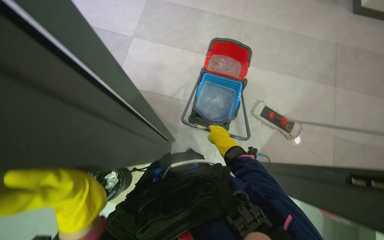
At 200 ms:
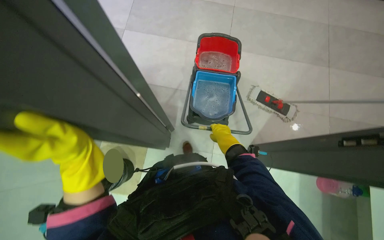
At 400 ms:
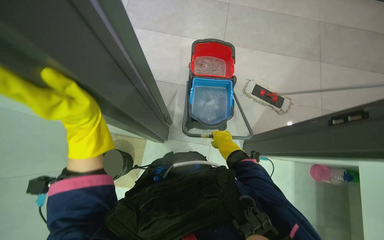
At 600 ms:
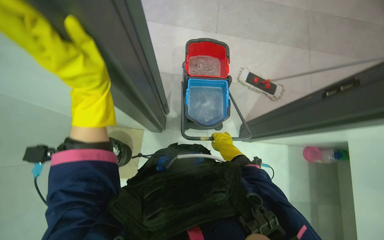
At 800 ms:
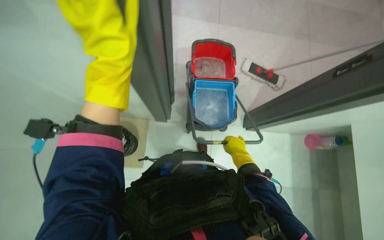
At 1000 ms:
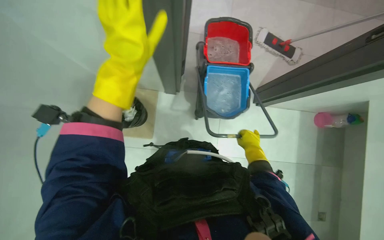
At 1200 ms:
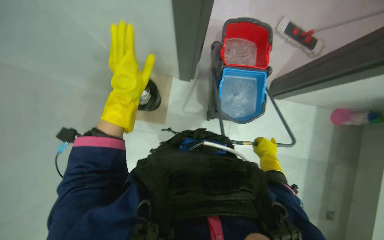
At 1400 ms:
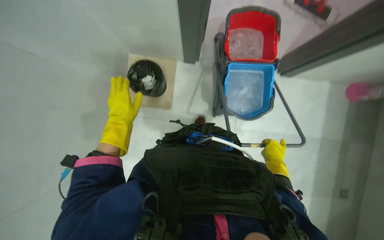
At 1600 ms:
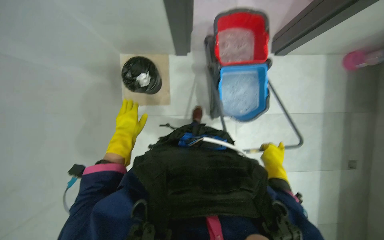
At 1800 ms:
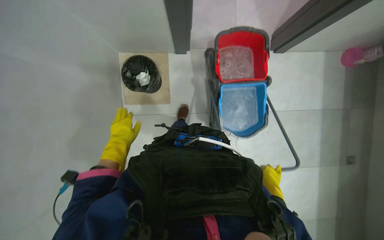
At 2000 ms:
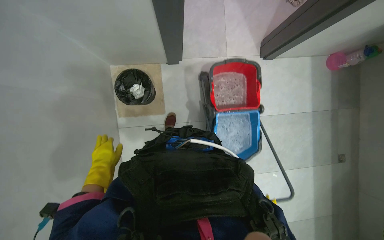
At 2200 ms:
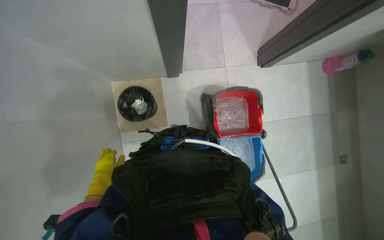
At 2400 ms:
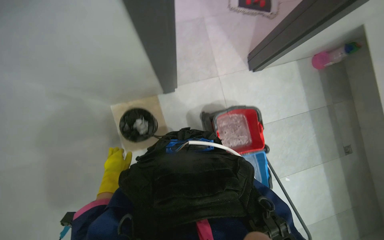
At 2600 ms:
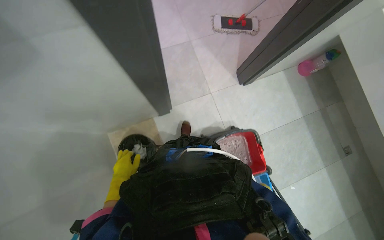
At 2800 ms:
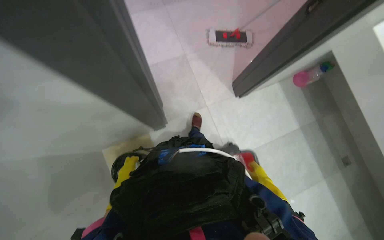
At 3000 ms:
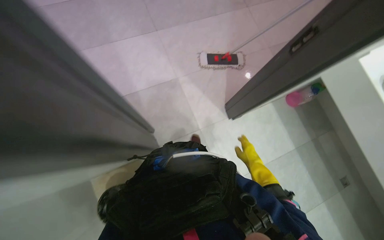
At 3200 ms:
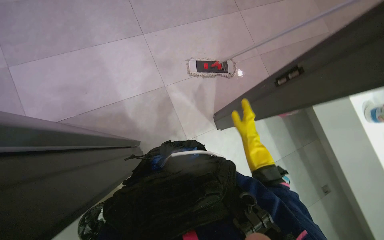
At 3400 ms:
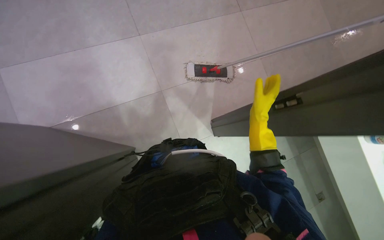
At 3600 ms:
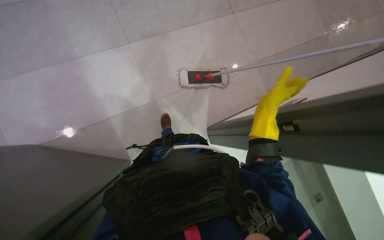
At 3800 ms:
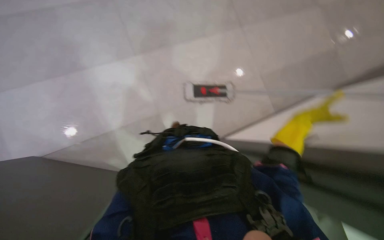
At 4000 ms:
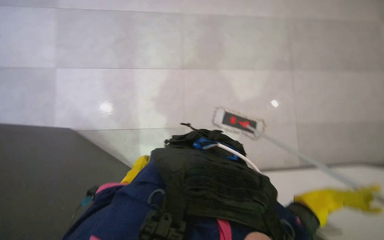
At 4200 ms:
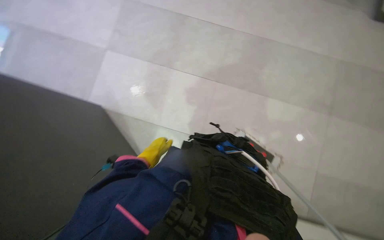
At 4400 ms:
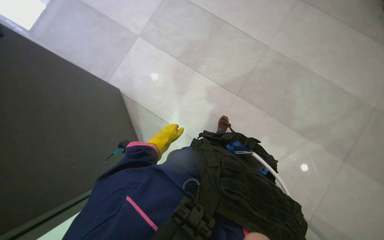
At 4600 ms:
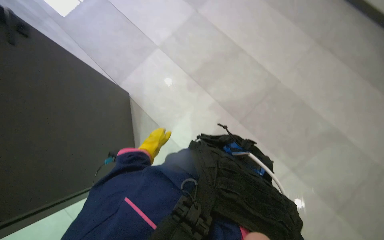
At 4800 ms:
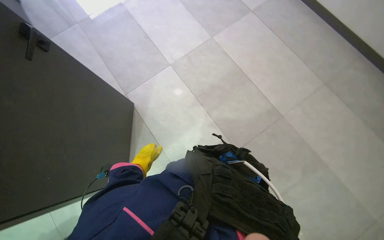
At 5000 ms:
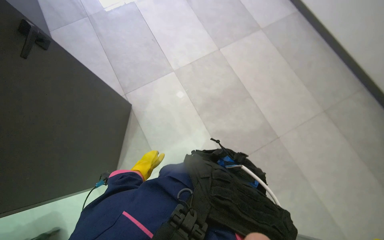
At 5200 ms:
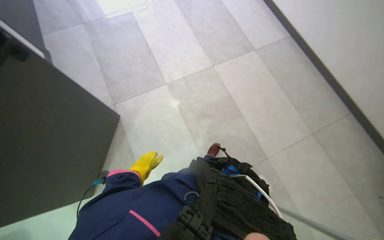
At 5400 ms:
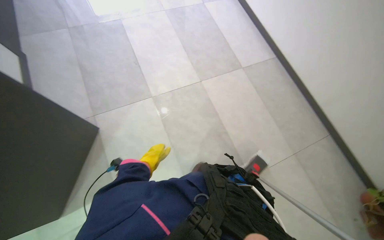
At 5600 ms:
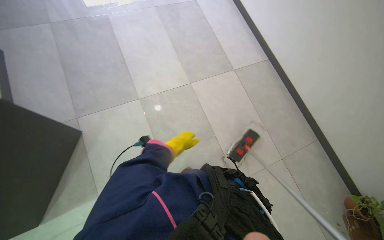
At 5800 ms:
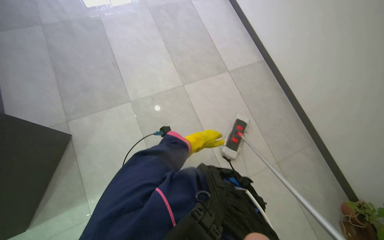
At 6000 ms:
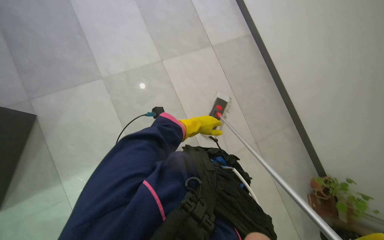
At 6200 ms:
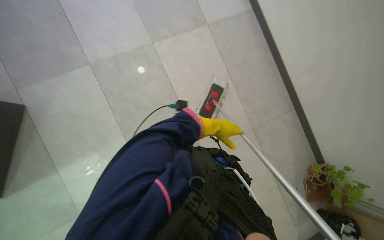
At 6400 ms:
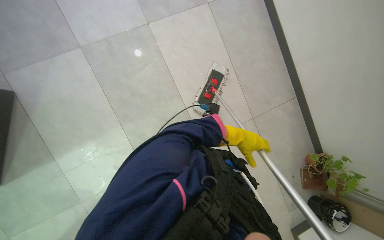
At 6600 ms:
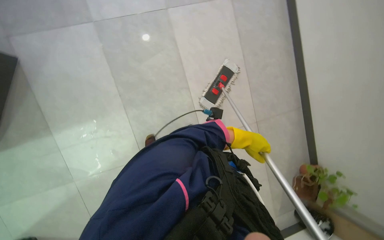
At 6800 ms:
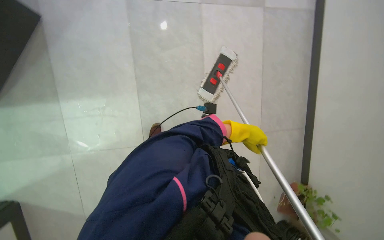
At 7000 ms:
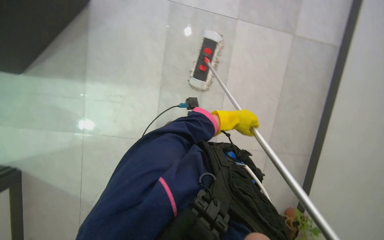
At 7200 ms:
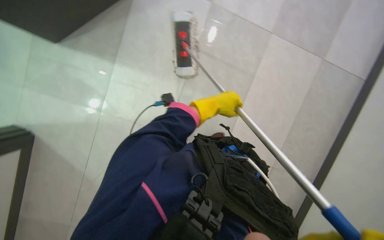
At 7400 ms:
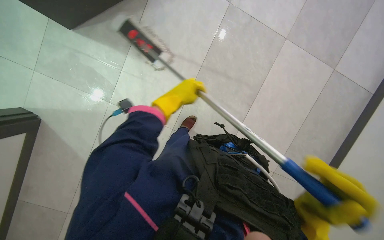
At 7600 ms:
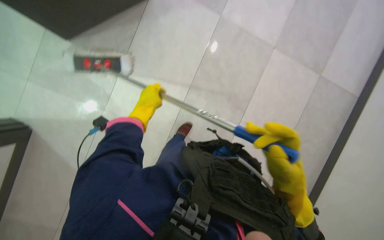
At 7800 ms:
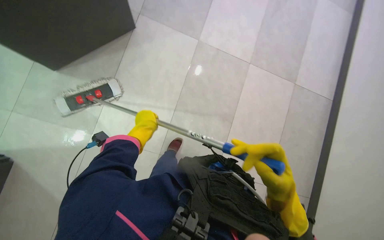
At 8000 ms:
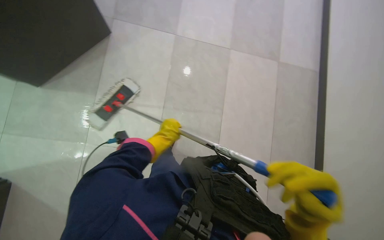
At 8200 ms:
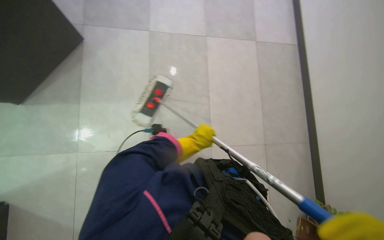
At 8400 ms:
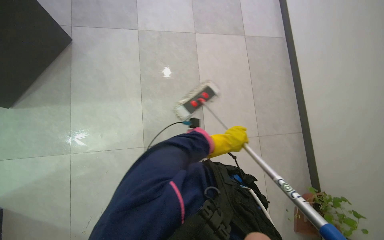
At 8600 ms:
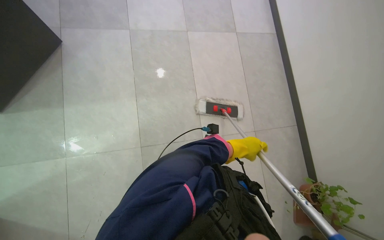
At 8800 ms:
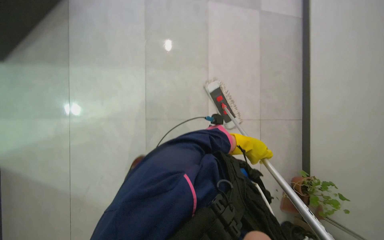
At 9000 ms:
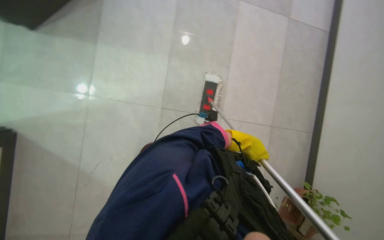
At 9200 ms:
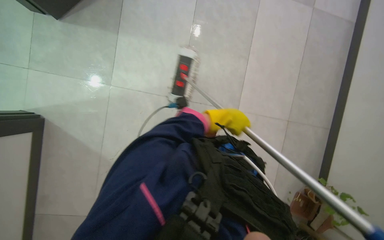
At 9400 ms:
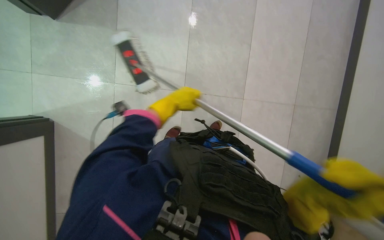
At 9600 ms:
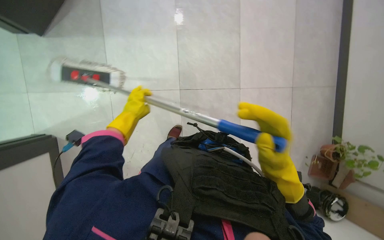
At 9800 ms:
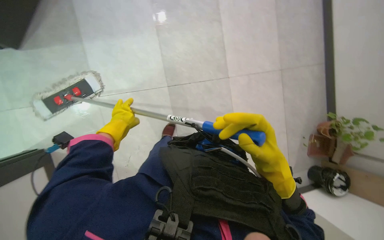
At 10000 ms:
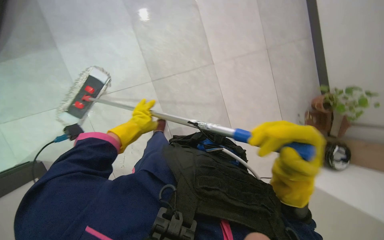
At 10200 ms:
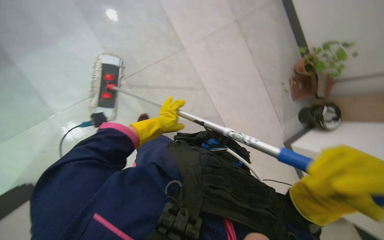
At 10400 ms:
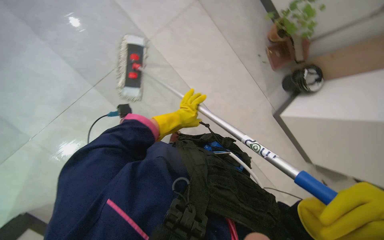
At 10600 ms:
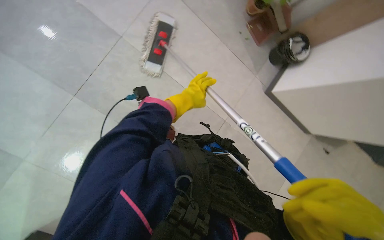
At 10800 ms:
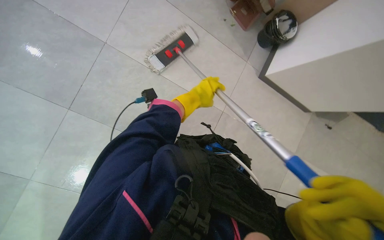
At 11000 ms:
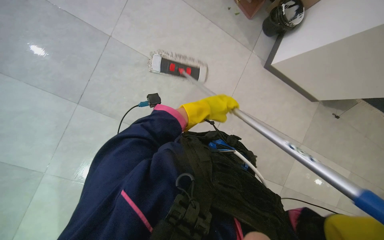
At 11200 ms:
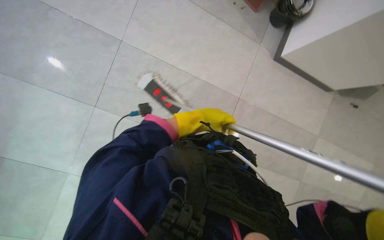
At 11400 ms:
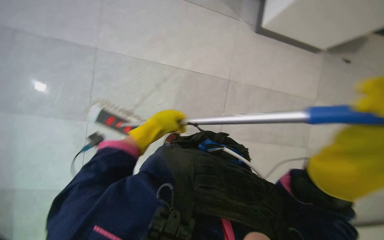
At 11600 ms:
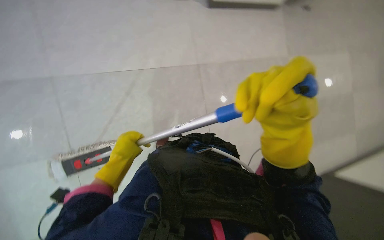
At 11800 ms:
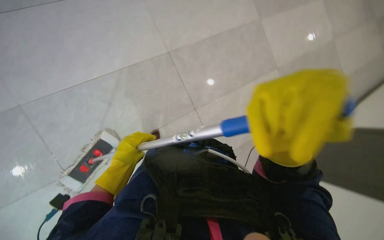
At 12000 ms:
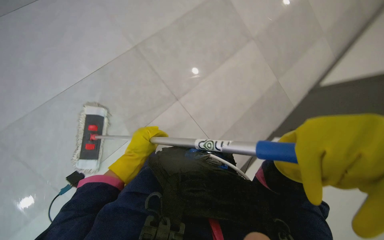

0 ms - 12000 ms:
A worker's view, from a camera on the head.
Job: mopping floor.
The whole recording: Mopping floor. The worker mops the floor with a mop and bucket.
1600 ms - 3000 ms: The view tilts some 20 degrees upward. The right hand travels down the picture and back again, roughly 10 cm each way.
3000 ms - 4400 ms: The head rotates roughly 55 degrees to the left.
4400 ms - 6000 ms: The camera sweeps to the right, by about 20 degrees. The camera pitches upward, by approximately 20 degrees. The scene turns about 25 degrees clockwise in the picture.
6000 ms - 7600 ms: The scene rotates clockwise by approximately 50 degrees.
7600 ms - 9000 ms: The left hand travels to the right and farther from the camera by roughly 35 cm.
9000 ms - 10400 ms: The view tips downward by approximately 20 degrees. The scene turns approximately 55 degrees counterclockwise in the picture.
10400 ms - 12000 ms: The view tips downward by about 15 degrees. Everything in view rotates about 60 degrees counterclockwise.

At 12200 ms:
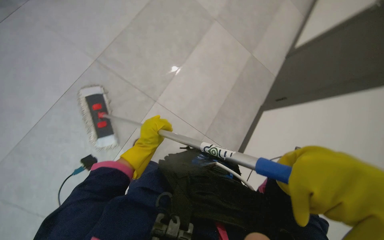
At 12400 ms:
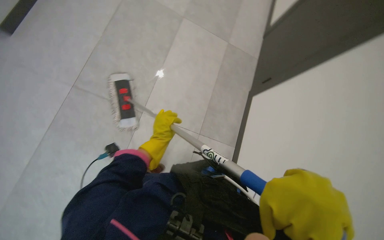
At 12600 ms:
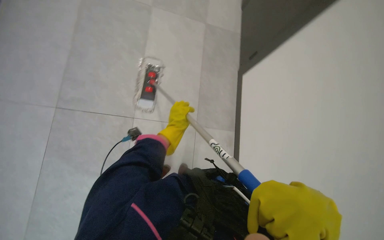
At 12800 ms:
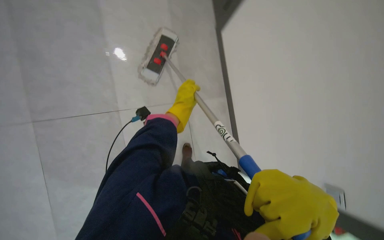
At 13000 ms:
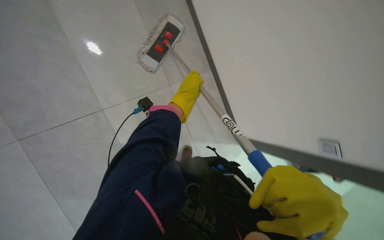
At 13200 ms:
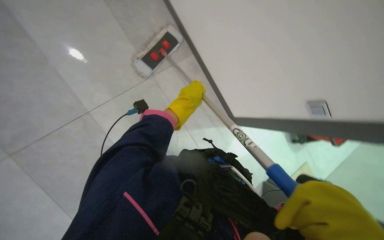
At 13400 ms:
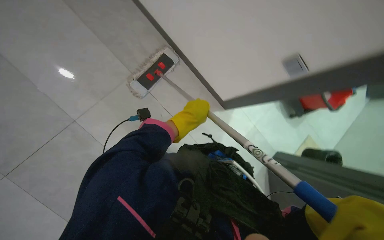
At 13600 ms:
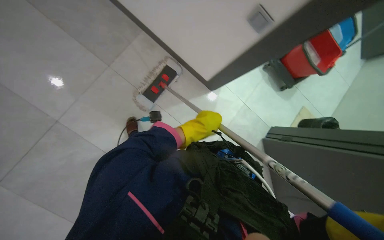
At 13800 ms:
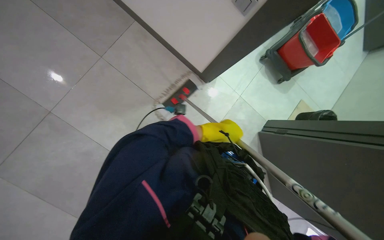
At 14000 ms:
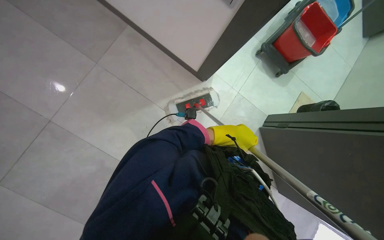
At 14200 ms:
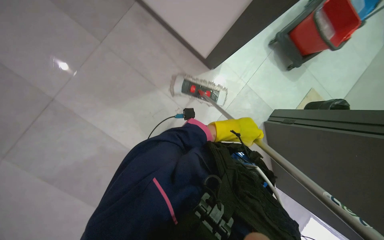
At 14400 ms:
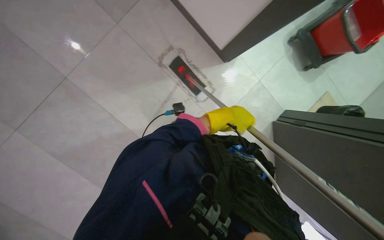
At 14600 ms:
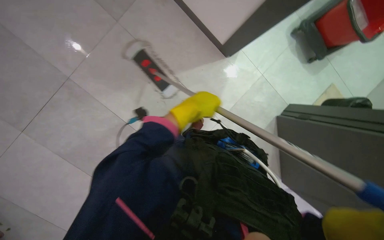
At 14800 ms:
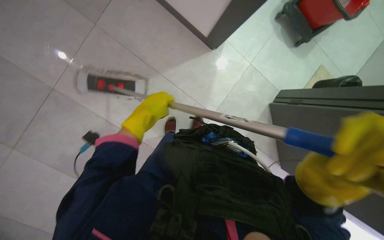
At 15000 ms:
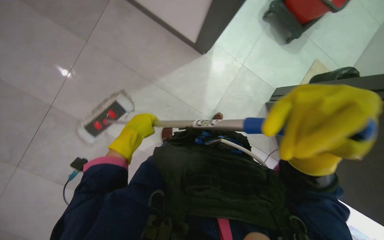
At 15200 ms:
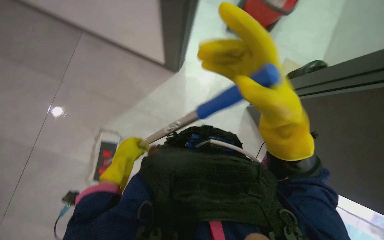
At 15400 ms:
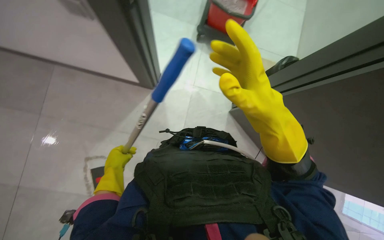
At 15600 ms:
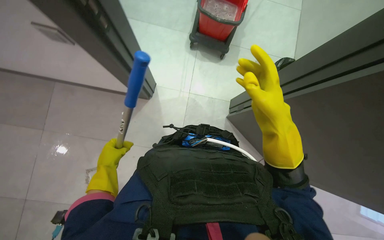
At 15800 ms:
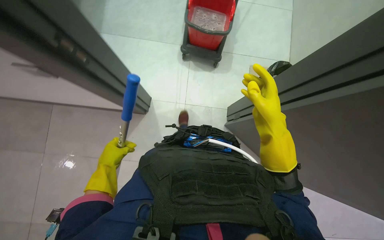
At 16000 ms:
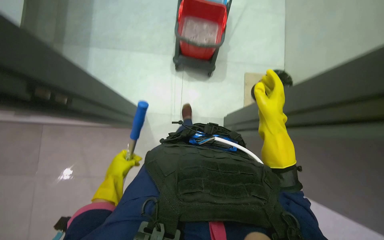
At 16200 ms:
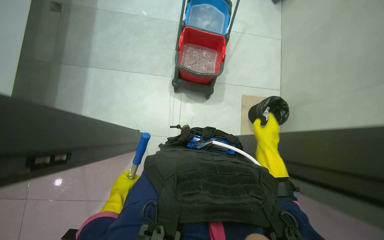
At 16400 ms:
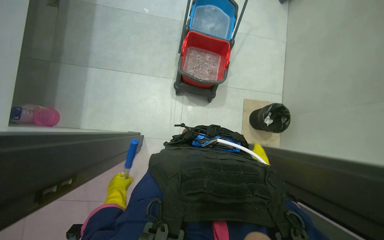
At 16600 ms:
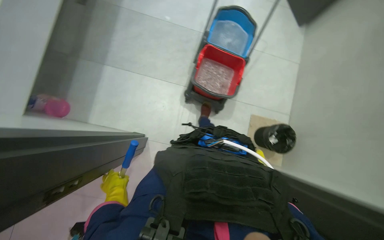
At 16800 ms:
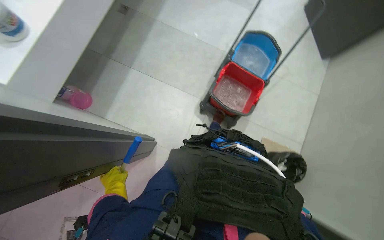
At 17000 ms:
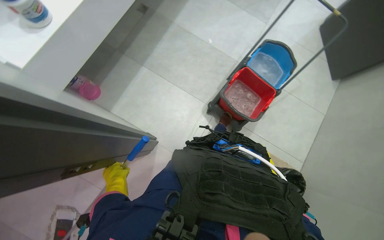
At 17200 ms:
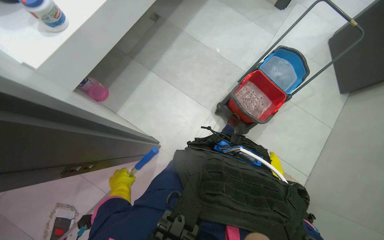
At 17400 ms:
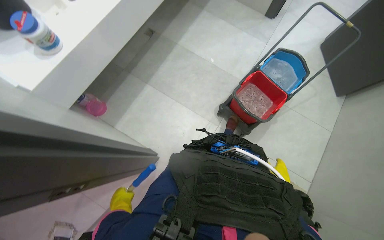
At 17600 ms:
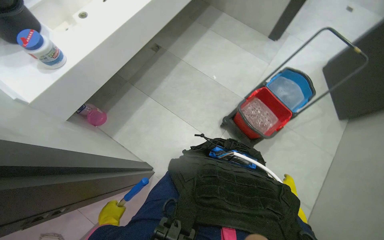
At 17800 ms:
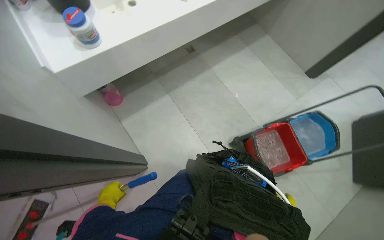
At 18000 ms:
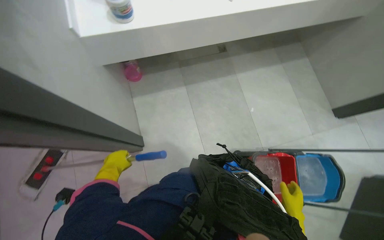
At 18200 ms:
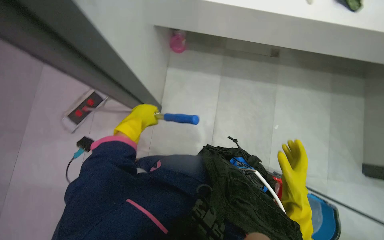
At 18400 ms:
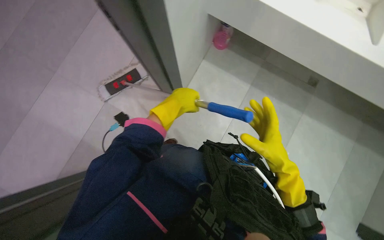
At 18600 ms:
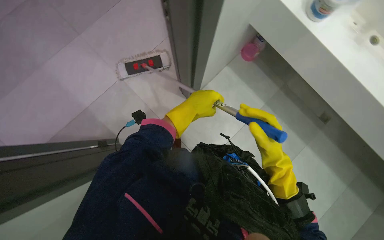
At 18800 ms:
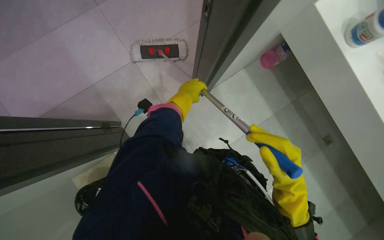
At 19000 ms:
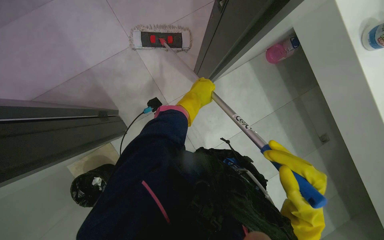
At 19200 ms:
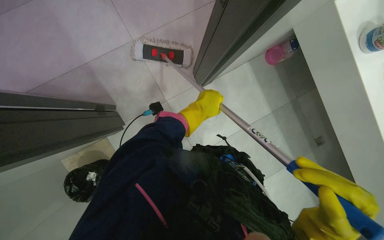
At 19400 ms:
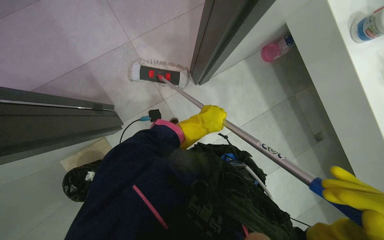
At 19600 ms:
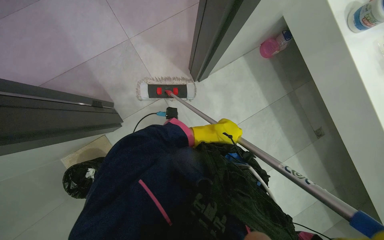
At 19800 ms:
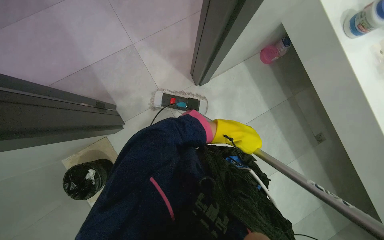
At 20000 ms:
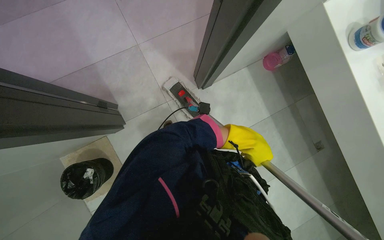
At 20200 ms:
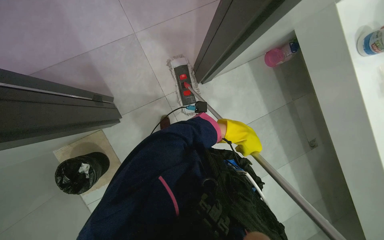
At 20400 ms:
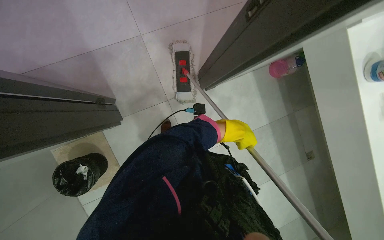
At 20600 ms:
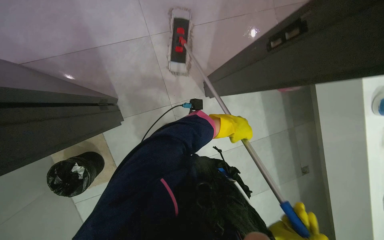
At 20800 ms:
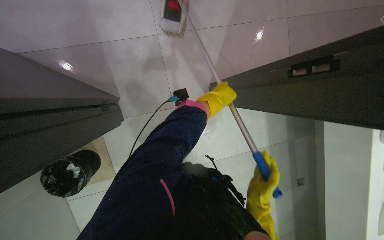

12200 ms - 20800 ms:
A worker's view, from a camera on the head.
Job: mopping floor.
The whole recording: Mopping floor. The worker mops the floor with a mop and bucket.
12200 ms - 13600 ms: The wearer looks approximately 30 degrees further downward. Everything in view rotates approximately 50 degrees counterclockwise.
15000 ms - 16600 ms: The view tilts some 20 degrees upward. The right hand travels farther from the camera by approximately 50 cm, while the left hand travels farther from the camera and down the picture by roughly 25 cm.
16600 ms - 18000 ms: The view tilts roughly 25 degrees upward. The scene rotates clockwise by approximately 55 degrees.
18000 ms - 19400 ms: The wearer looks about 15 degrees further downward. The scene rotates clockwise by roughly 70 degrees.
19400 ms - 20800 ms: The left hand is displaced up the picture by about 10 cm.
